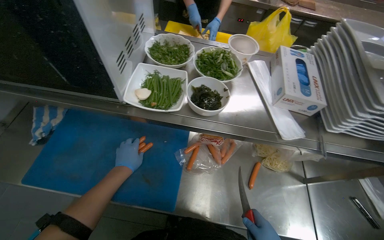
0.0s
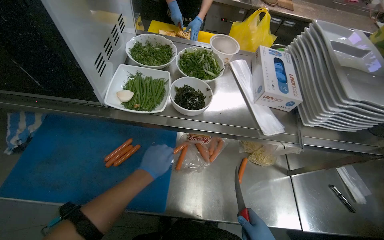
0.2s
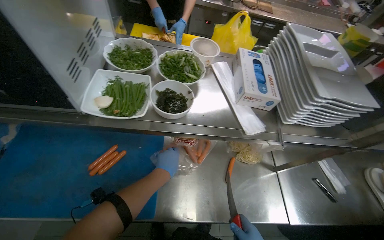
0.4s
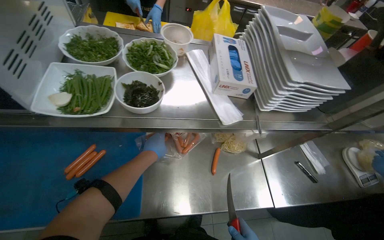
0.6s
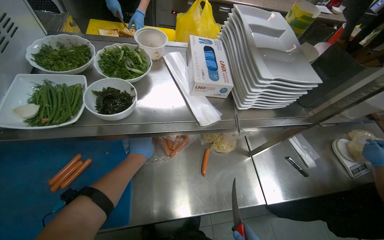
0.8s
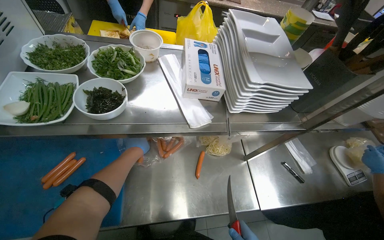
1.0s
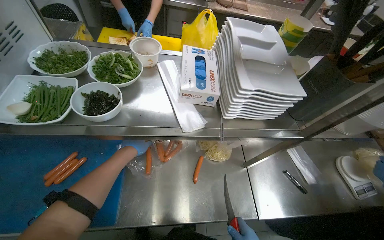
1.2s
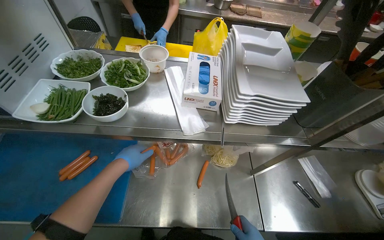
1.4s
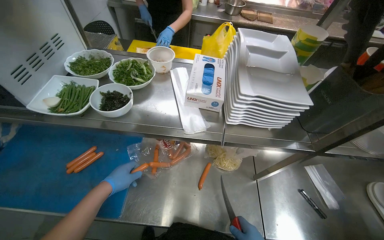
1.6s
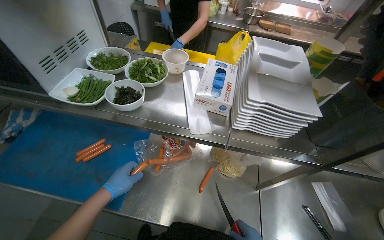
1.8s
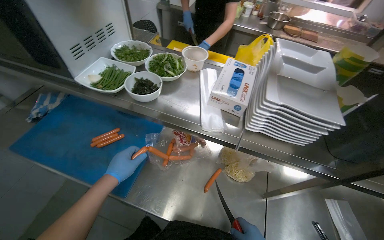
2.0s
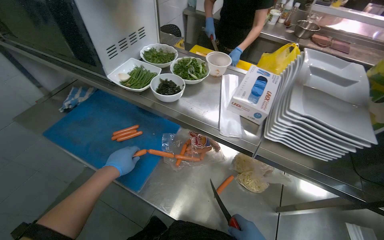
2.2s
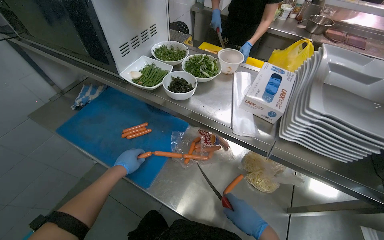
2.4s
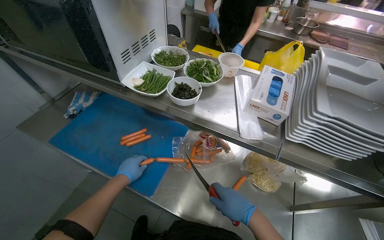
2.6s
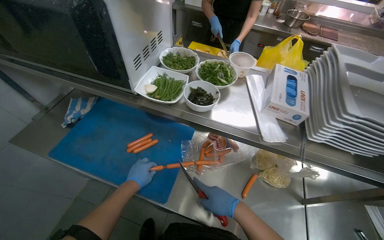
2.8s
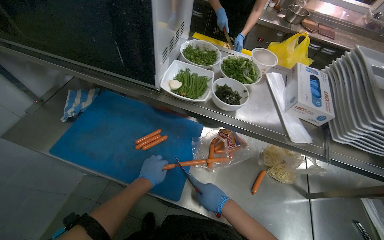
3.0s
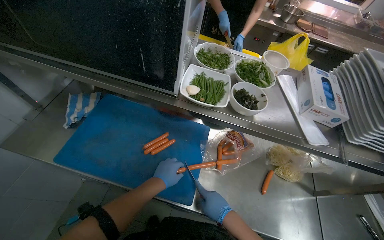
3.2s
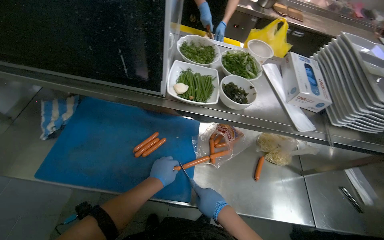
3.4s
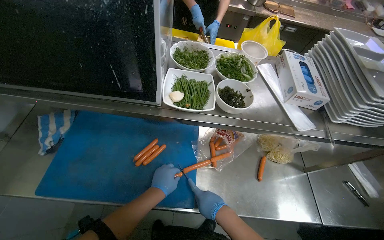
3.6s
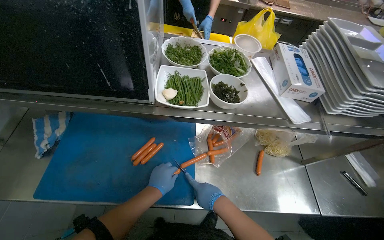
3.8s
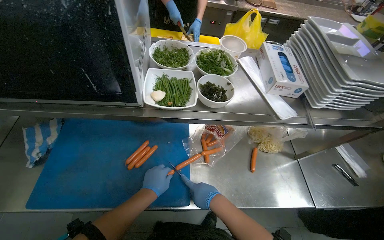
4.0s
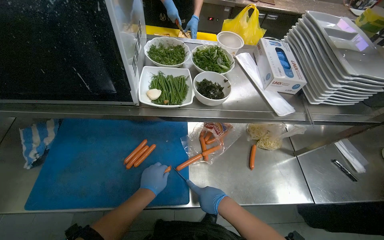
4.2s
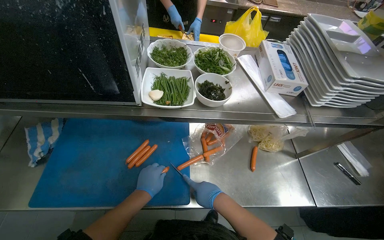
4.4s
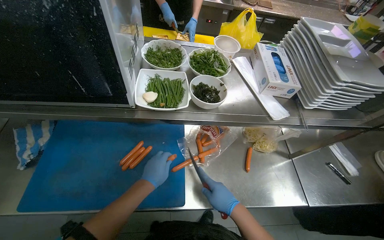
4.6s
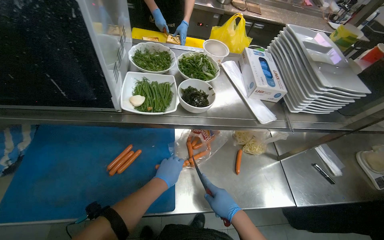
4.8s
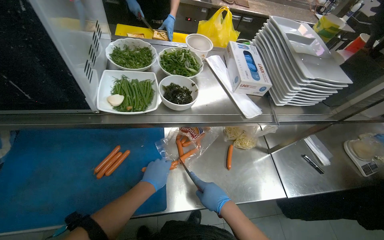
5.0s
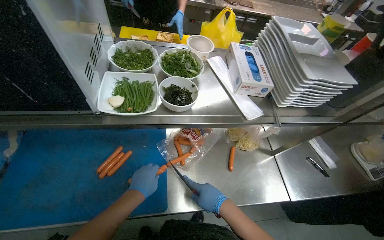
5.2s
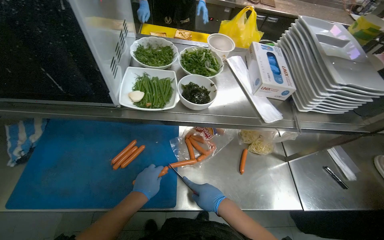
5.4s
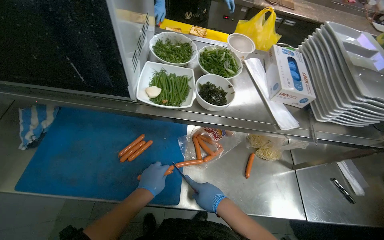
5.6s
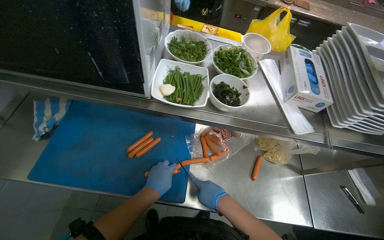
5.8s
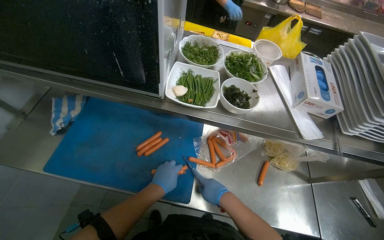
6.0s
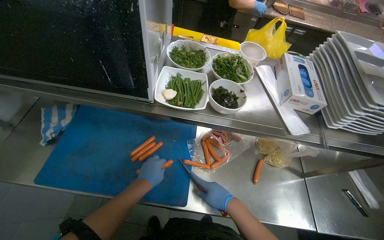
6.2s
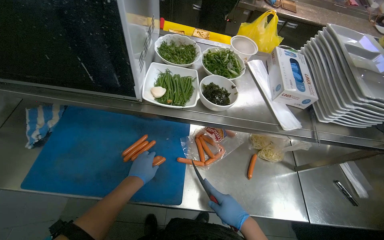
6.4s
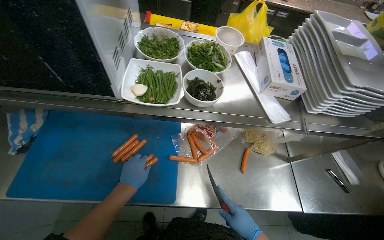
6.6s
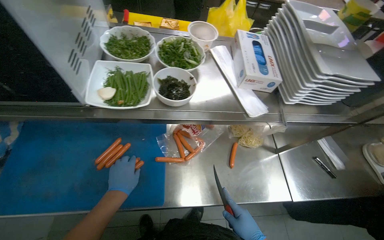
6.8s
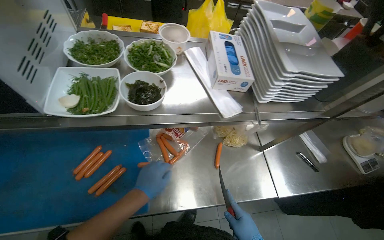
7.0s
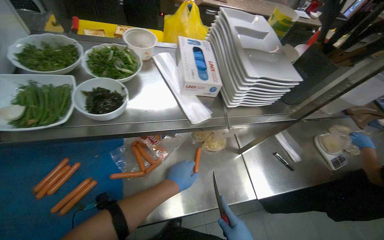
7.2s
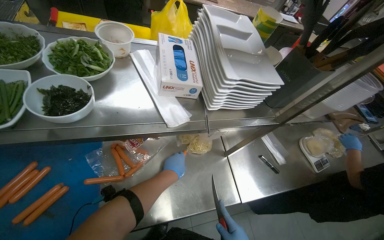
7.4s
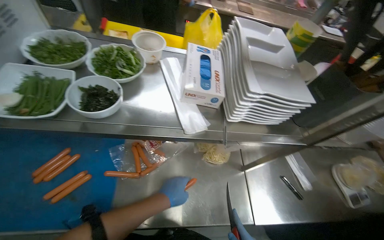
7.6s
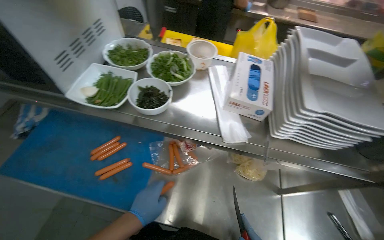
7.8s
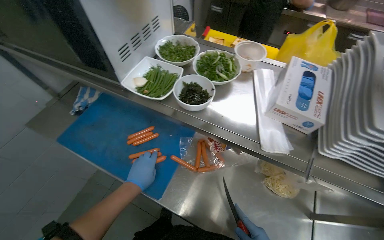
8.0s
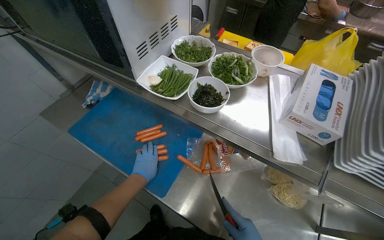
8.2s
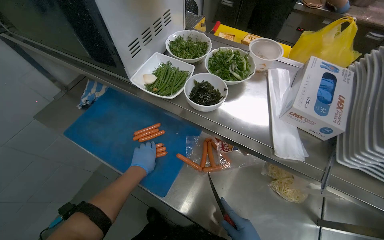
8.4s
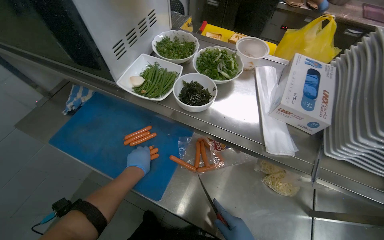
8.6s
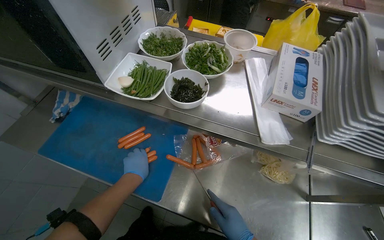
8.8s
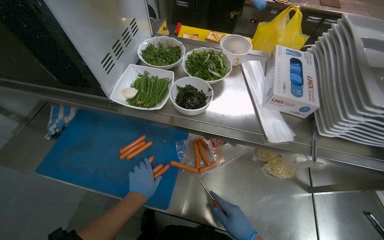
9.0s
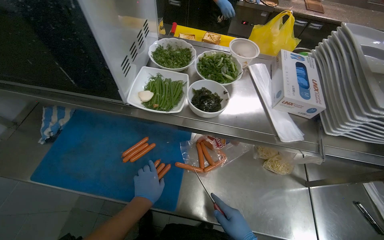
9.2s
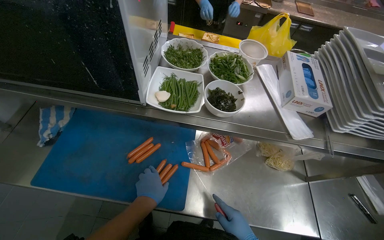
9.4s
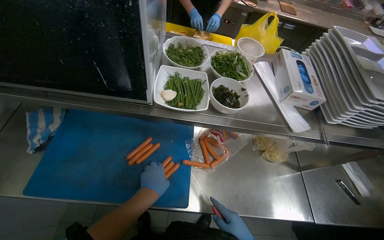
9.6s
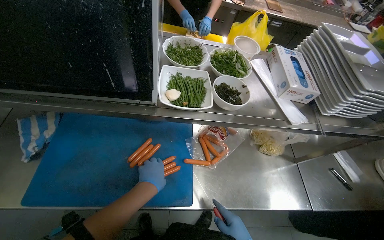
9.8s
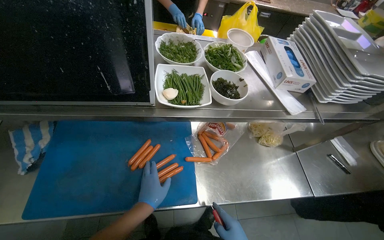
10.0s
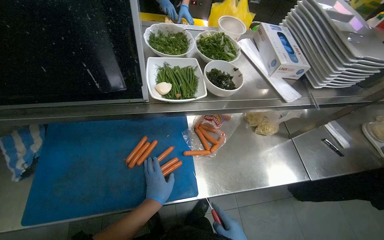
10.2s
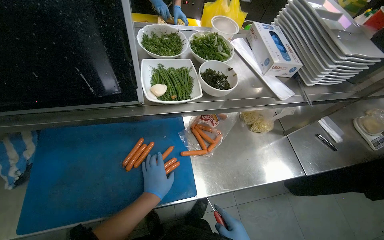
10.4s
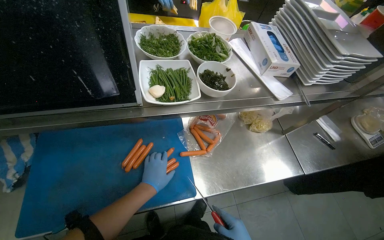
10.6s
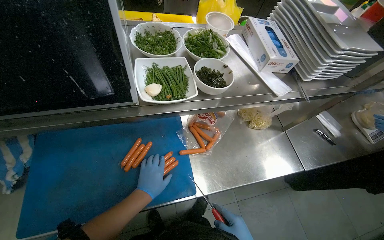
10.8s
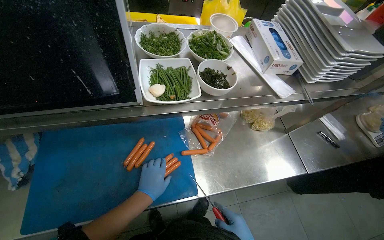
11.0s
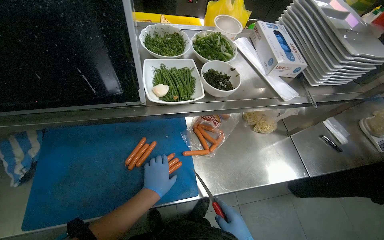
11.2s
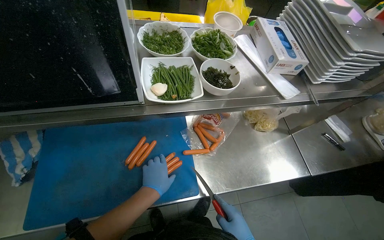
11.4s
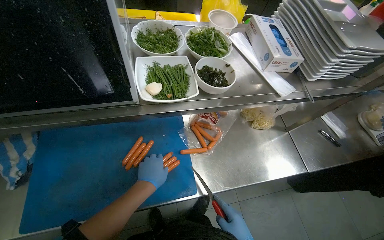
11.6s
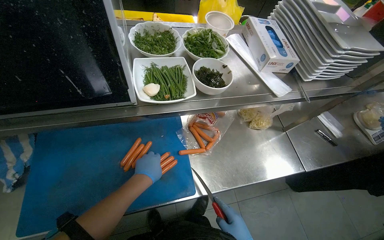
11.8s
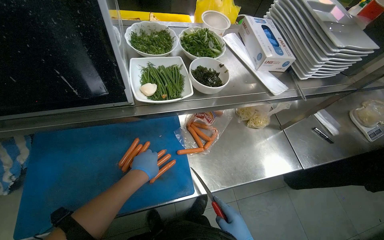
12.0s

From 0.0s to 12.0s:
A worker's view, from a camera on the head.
Job: preparing food.
The whole recording: Cutting sausages on cutting board. The worker cuts sausages into smaller pieces on a blue cutting board.
From 7.6s to 9.0s: The view swings approximately 15 degrees to the left.
From 9.0s to 10.4s: The head rotates some 25 degrees to the right.

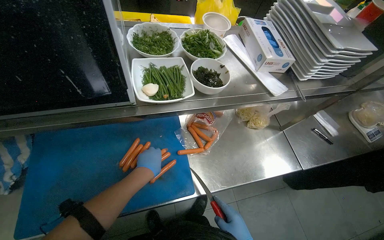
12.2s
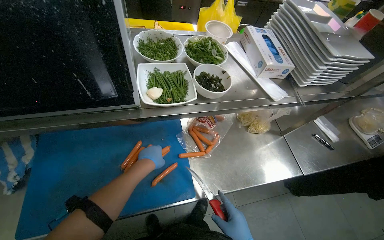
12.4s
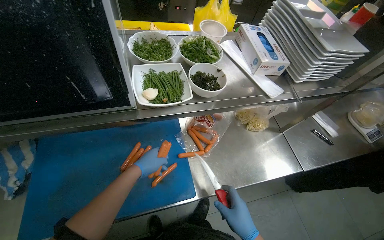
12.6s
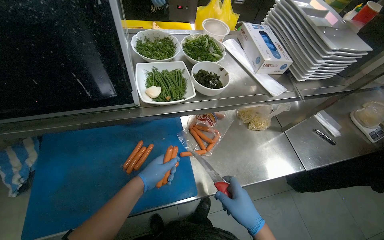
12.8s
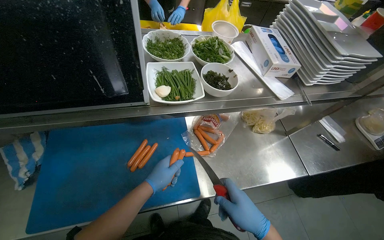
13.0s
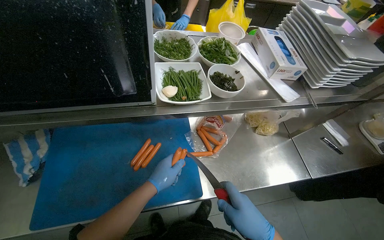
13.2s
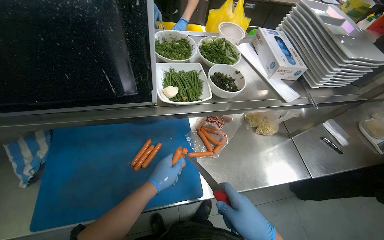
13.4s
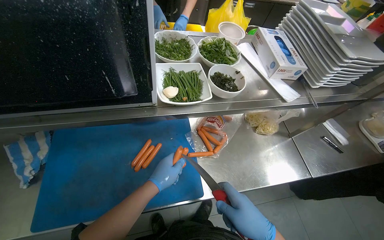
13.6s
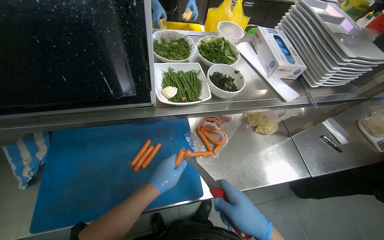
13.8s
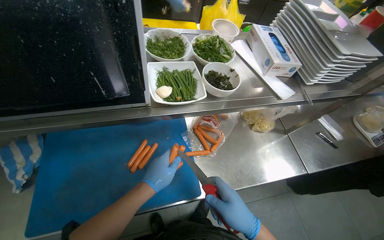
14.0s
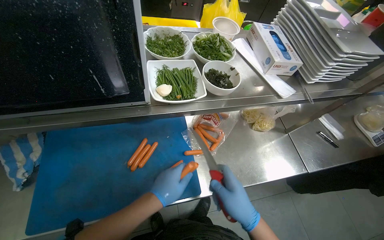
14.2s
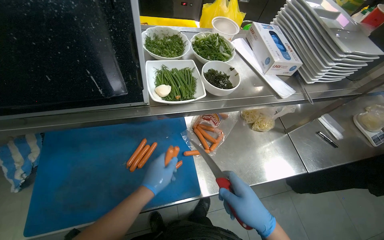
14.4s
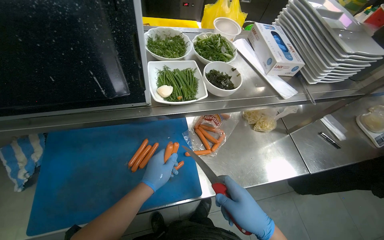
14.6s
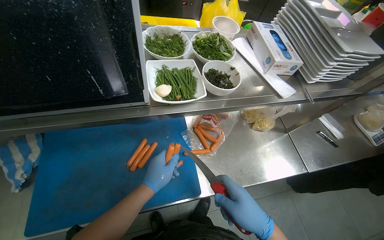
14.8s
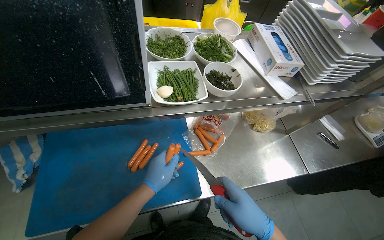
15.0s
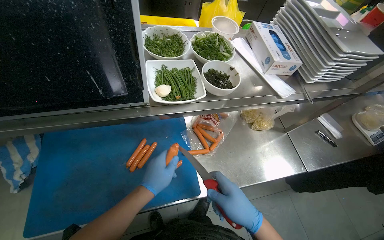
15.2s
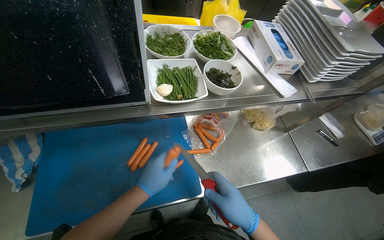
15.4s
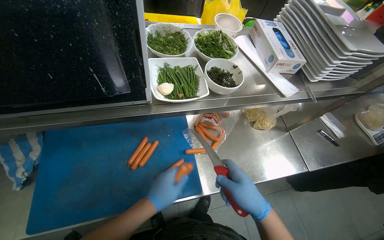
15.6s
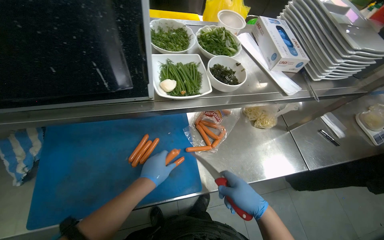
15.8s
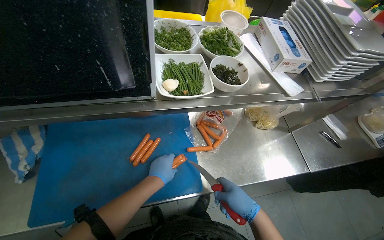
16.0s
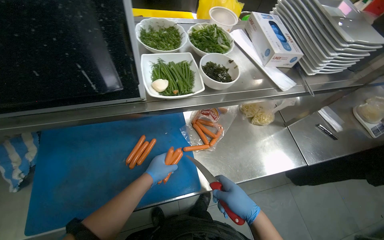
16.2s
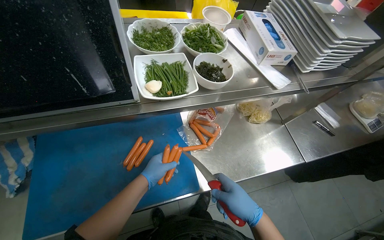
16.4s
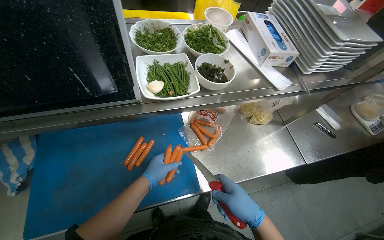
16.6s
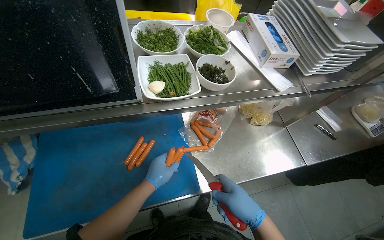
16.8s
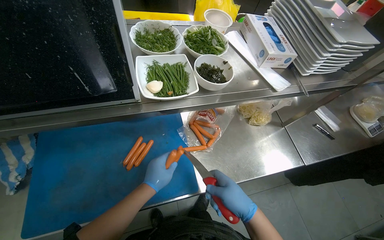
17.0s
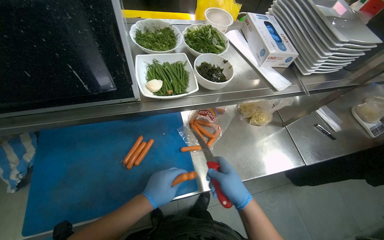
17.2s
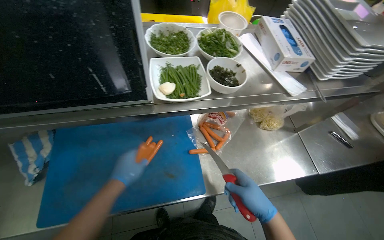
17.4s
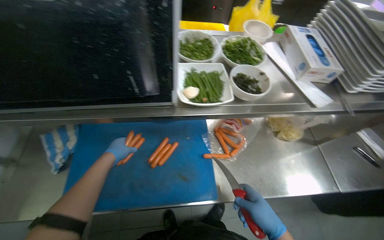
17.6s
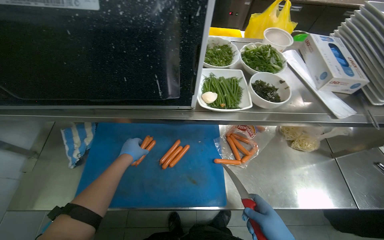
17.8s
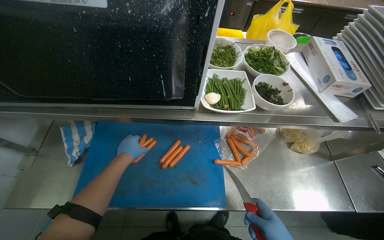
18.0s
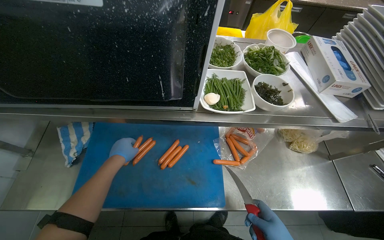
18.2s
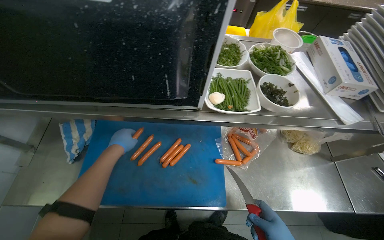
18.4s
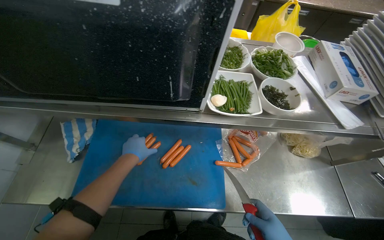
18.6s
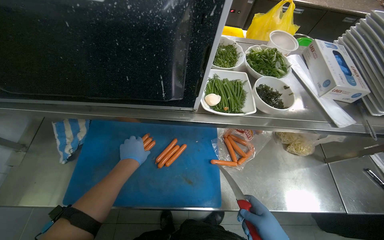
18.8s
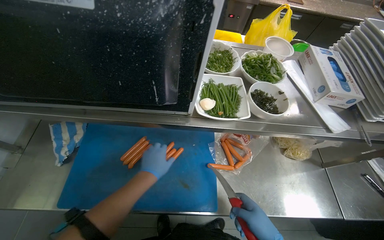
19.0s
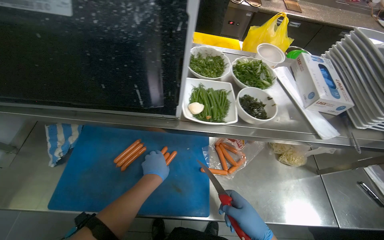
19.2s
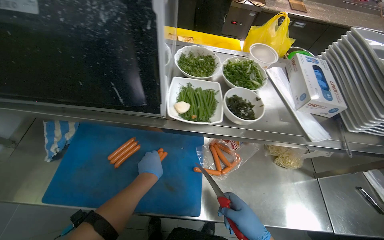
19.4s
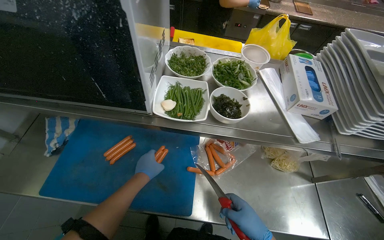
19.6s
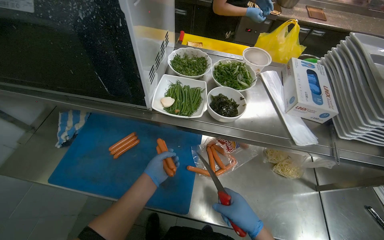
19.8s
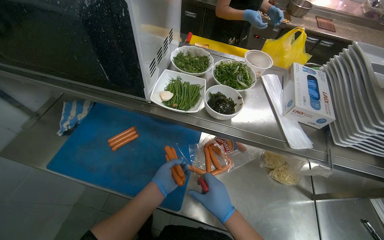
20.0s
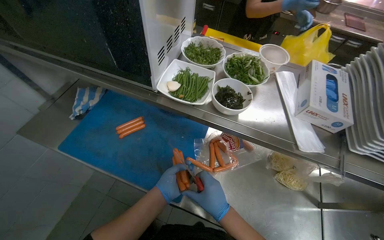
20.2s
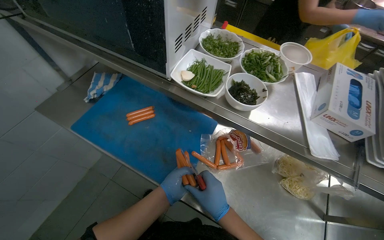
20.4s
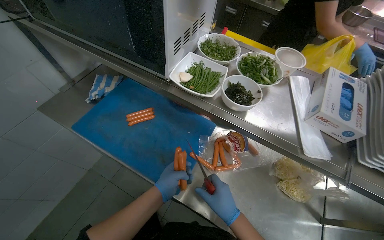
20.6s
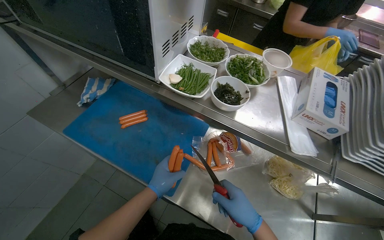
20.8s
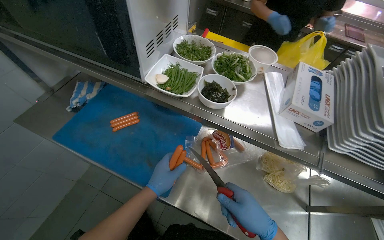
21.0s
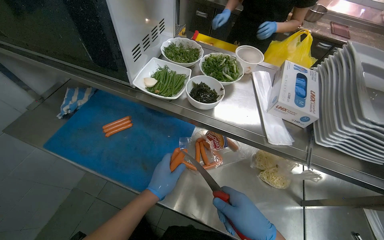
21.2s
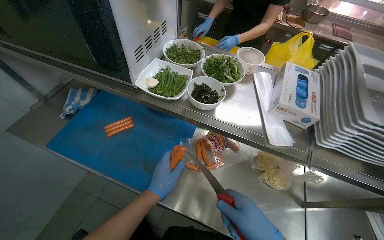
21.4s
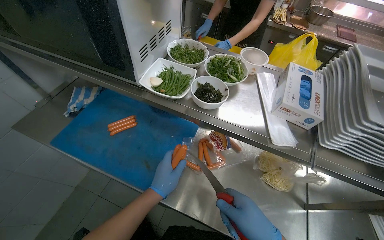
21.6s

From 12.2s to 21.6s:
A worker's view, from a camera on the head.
Job: preparing food.
The whole recording: Cutting sausages on cutting board. The worker cuts sausages into smaller pieces on a blue cutting board.
From 12.2s to 13.8s: The left hand shifts approximately 10 cm nearer to the camera.
From 13.8s to 15.4s: The hands are busy where they are.
From 17.0s to 18.4s: The head rotates about 15 degrees to the left. The left hand moves to the left and up the picture, approximately 25 cm.
From 18.4s to 20.0s: The left hand moves to the right and down the picture, some 35 cm.
From 20.0s to 21.6s: The left hand goes some 10 cm nearer to the camera.
